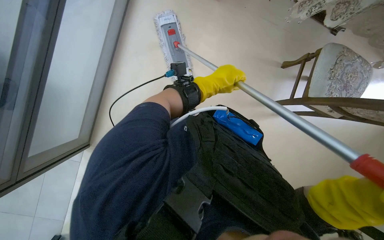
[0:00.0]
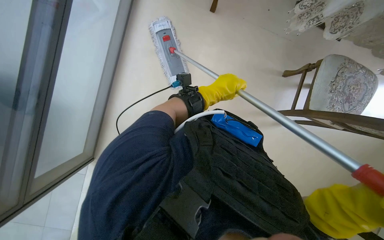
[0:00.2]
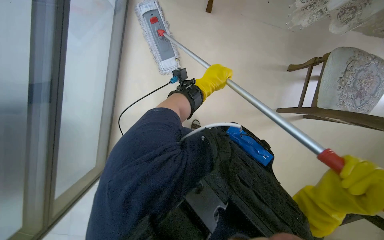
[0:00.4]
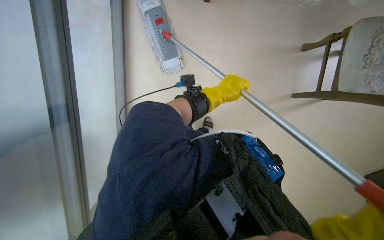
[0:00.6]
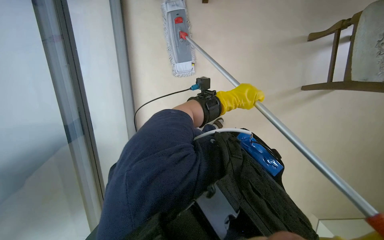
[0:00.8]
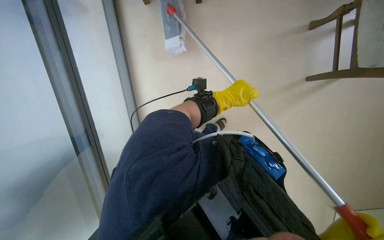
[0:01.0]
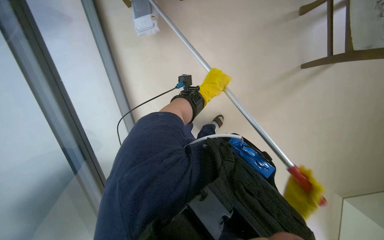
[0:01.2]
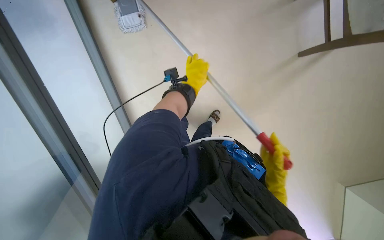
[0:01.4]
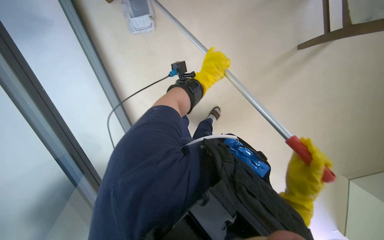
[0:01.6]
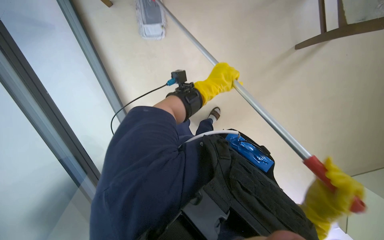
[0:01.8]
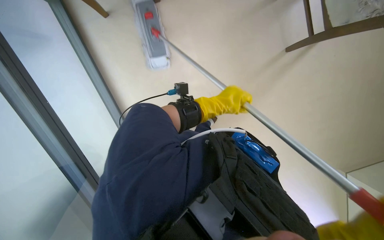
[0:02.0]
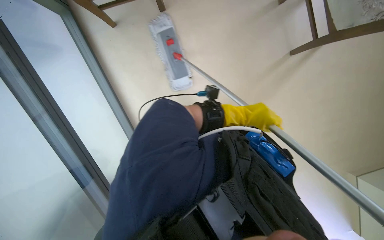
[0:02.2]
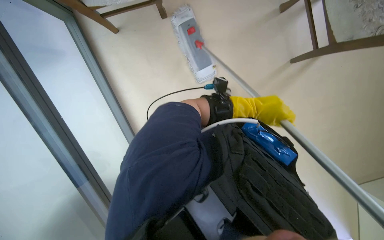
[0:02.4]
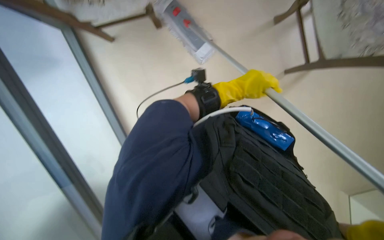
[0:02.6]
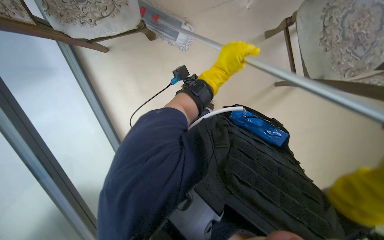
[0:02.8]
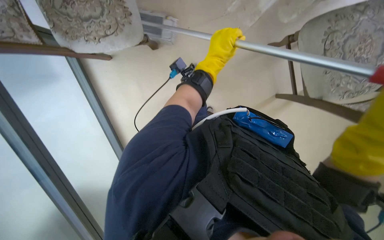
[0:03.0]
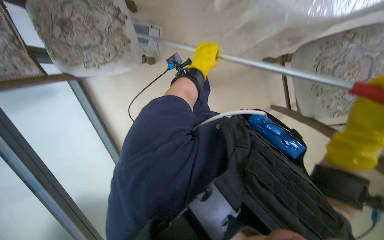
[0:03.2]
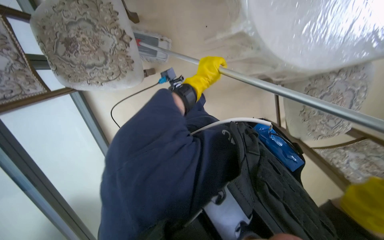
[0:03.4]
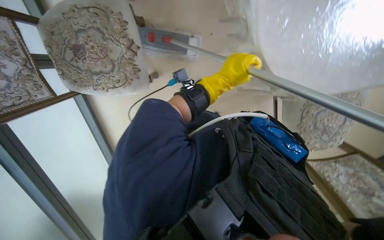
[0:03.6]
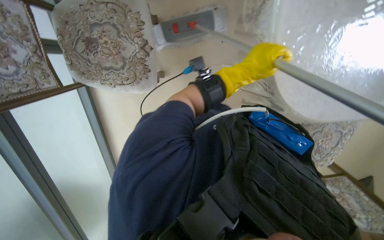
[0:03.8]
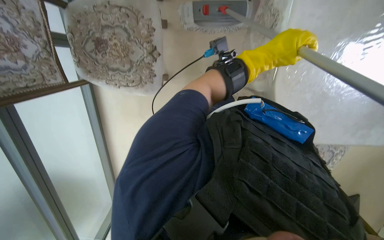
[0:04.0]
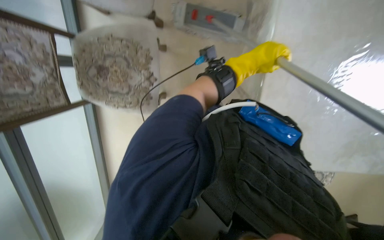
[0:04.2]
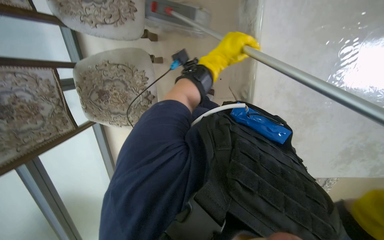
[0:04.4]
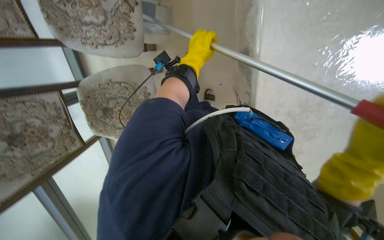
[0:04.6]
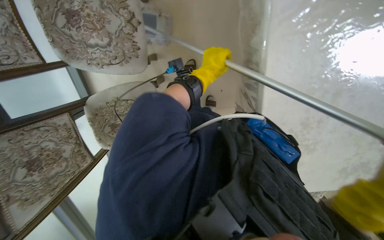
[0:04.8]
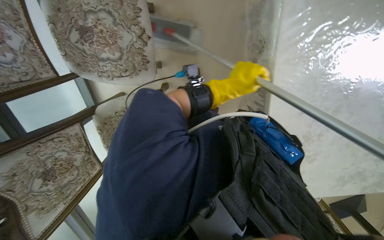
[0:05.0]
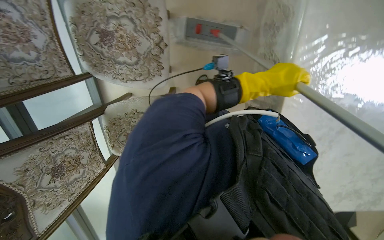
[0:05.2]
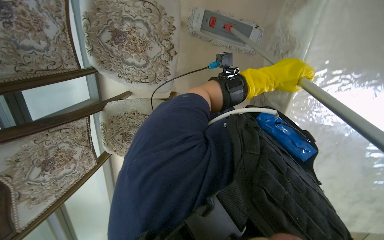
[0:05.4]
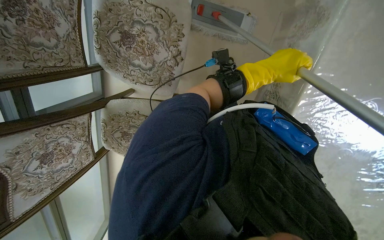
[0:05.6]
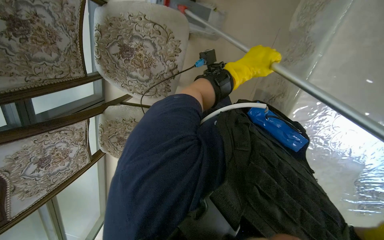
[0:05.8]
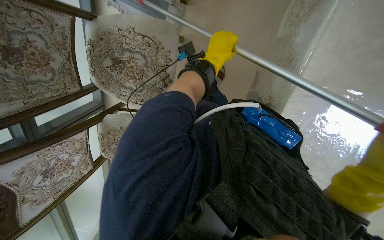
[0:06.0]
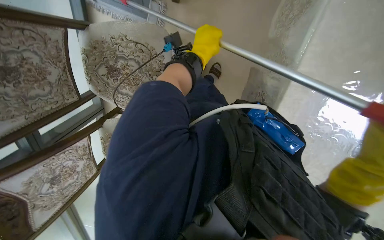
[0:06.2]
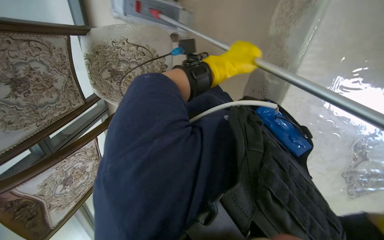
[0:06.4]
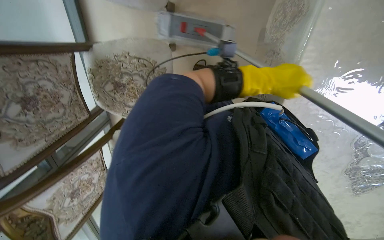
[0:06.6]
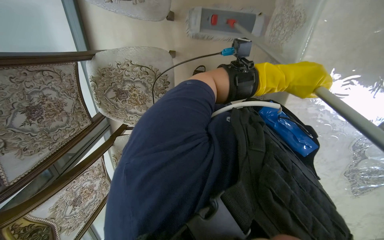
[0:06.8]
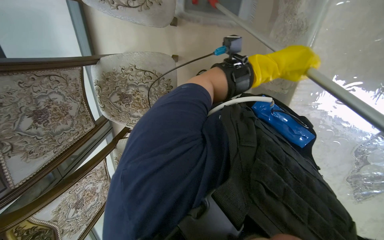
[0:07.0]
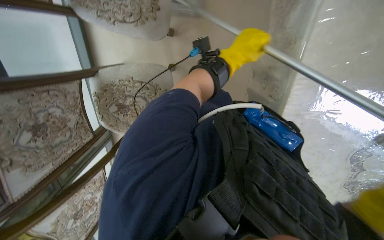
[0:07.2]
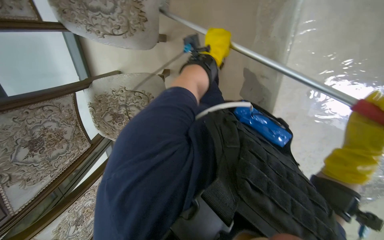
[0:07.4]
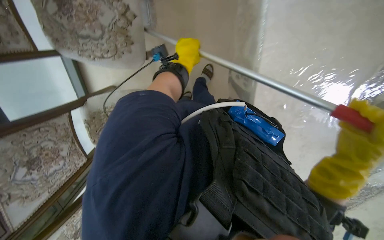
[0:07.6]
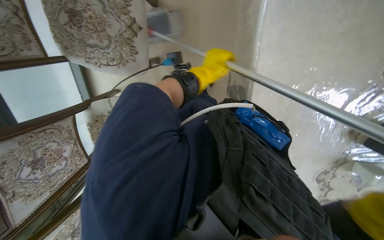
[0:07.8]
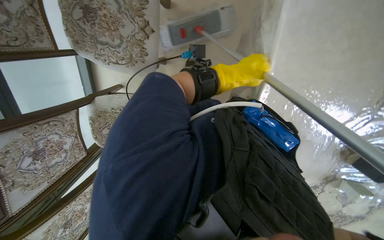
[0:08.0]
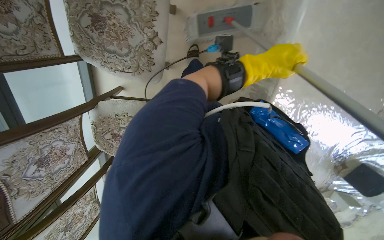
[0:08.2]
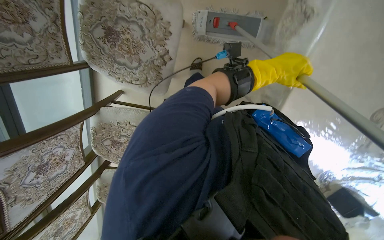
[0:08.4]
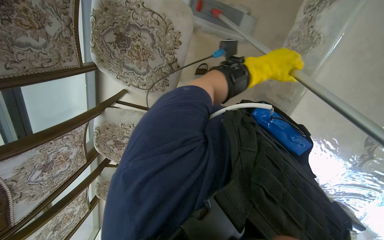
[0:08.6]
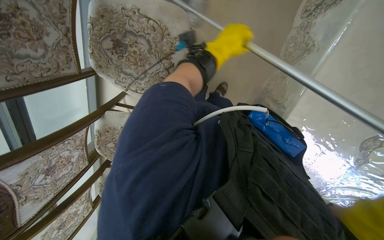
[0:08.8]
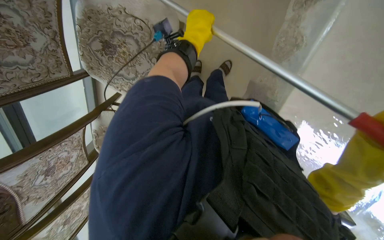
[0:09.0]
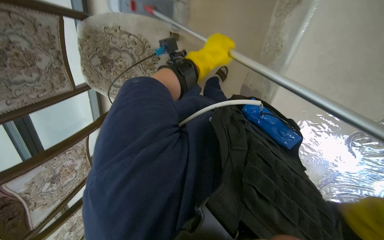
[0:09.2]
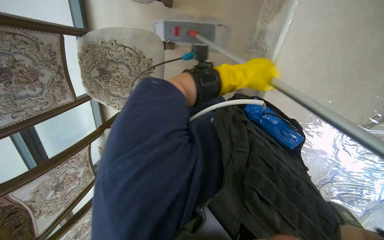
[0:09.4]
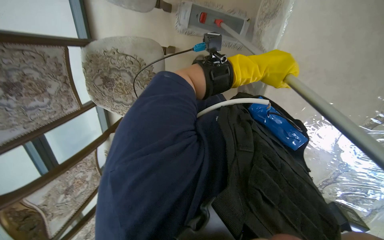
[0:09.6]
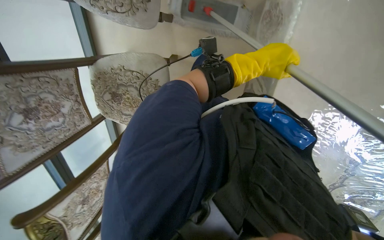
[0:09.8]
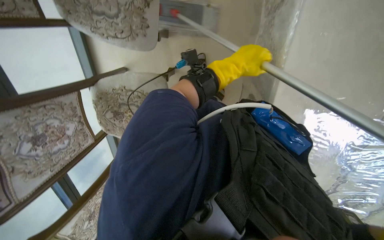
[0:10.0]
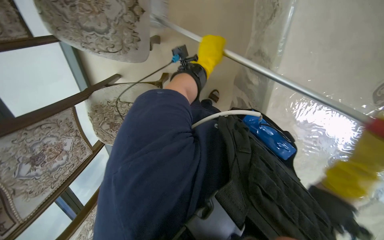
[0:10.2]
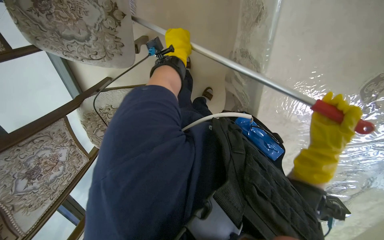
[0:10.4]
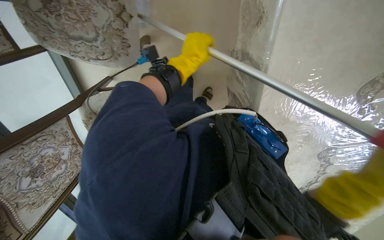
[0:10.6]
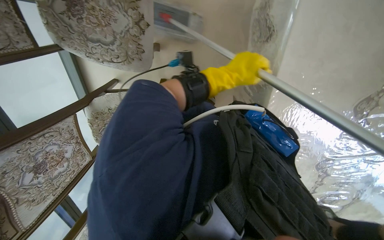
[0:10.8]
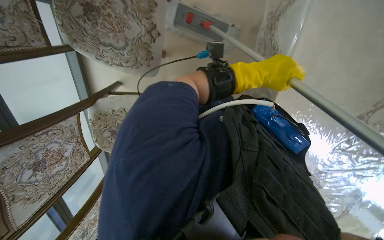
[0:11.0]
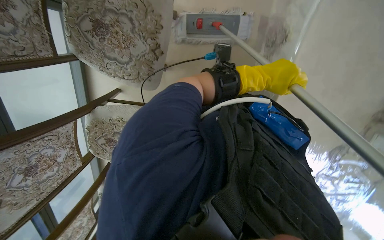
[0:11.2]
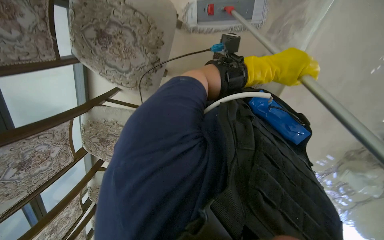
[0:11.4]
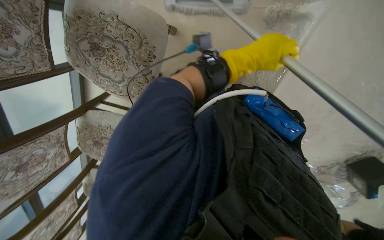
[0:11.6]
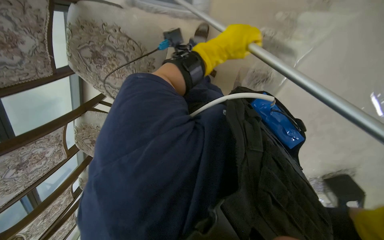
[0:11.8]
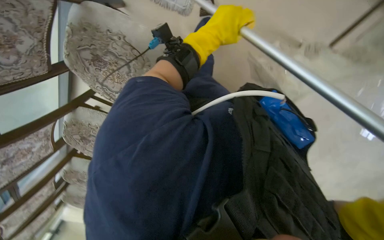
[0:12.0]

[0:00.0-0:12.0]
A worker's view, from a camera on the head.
Job: mopping floor.
The whole recording: Mopping the floor. The worker mops the floor with a mop, periodically dipping it into a bucket on a cleaning cart.
0.0 to 1.6 s: The view tips downward by roughly 15 degrees. The left hand goes about 20 cm up the picture, and goes to the right and returns, approximately 10 cm each way.
1.6 to 3.0 s: The wearer looks approximately 15 degrees further upward. The left hand travels to the right and back again, approximately 10 cm each way.
3.0 to 4.4 s: The wearer moves about 50 cm.
4.4 to 6.0 s: The camera travels approximately 50 cm.
6.0 to 7.6 s: The left hand reaches approximately 20 cm to the right, then returns.
7.6 to 9.0 s: The left hand moves up the picture and nearer to the camera, approximately 40 cm, and goes to the right and returns, roughly 15 cm each way.
9.0 to 10.4 s: The left hand reaches some 30 cm to the right, then returns.
10.4 to 12.0 s: The camera is carried about 50 cm. The camera is aimed about 15 degrees further to the right. The scene rotates clockwise by roughly 30 degrees.

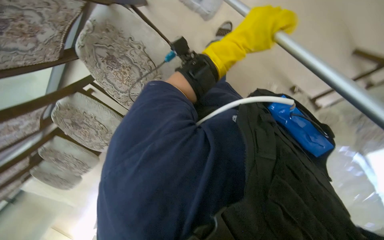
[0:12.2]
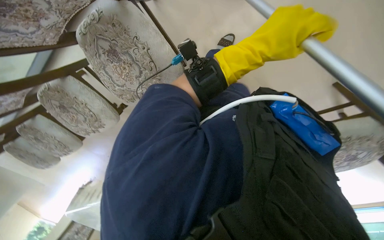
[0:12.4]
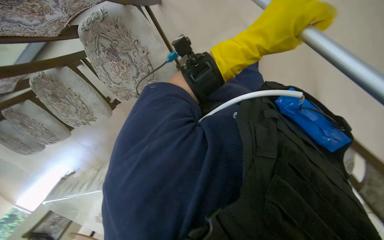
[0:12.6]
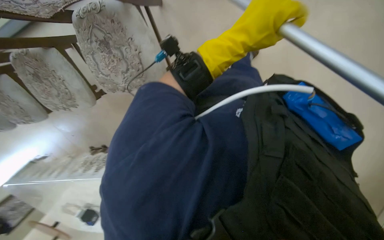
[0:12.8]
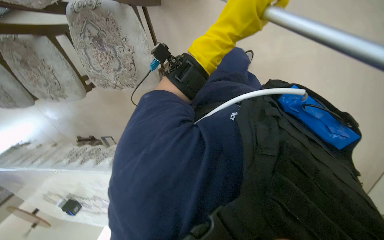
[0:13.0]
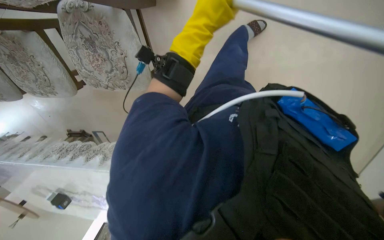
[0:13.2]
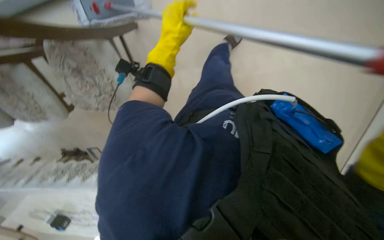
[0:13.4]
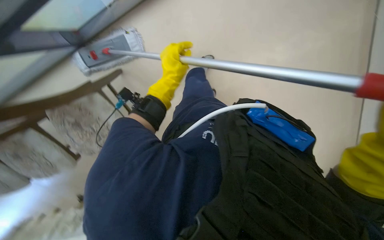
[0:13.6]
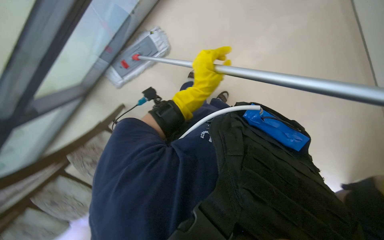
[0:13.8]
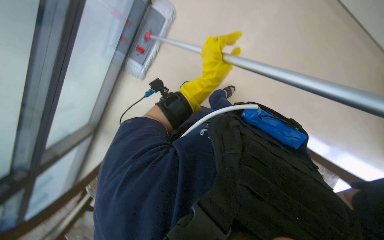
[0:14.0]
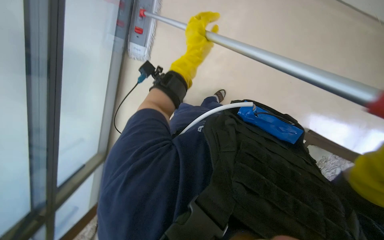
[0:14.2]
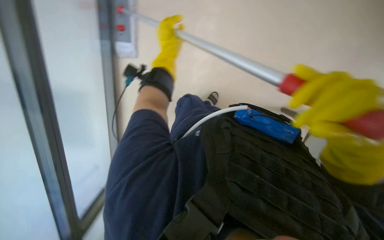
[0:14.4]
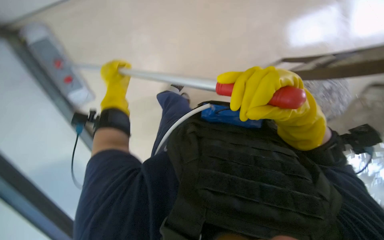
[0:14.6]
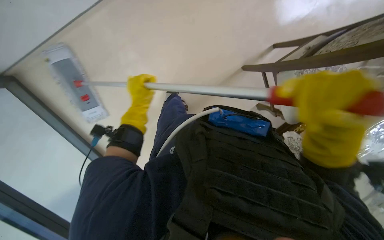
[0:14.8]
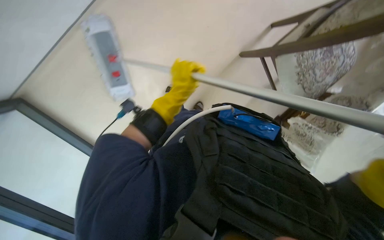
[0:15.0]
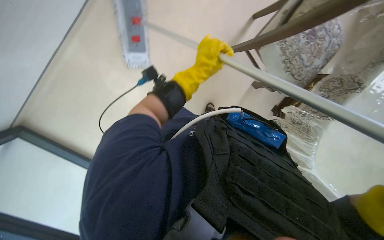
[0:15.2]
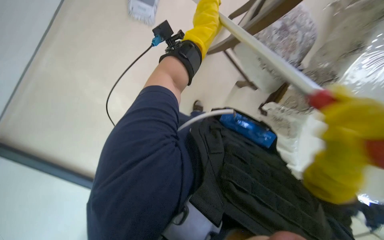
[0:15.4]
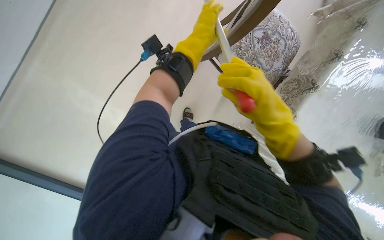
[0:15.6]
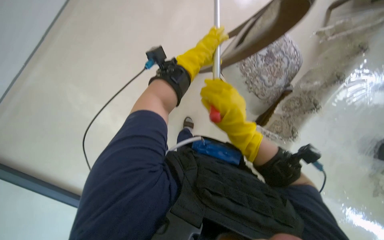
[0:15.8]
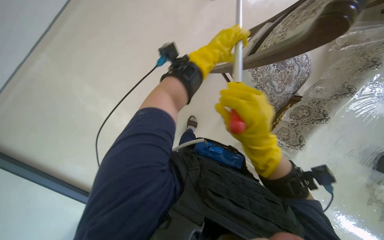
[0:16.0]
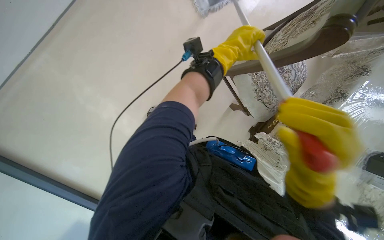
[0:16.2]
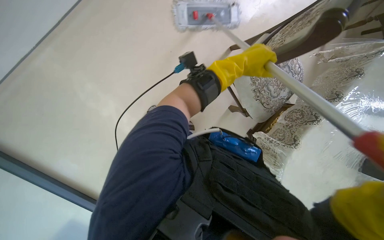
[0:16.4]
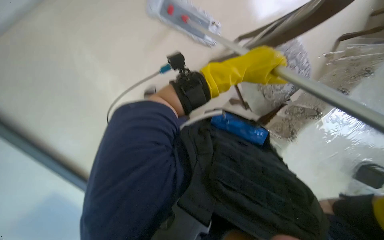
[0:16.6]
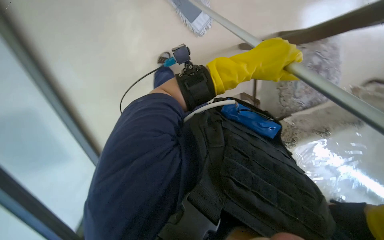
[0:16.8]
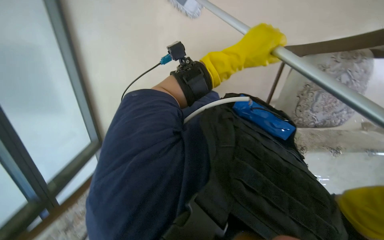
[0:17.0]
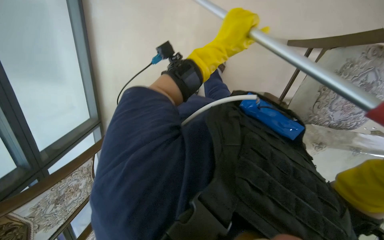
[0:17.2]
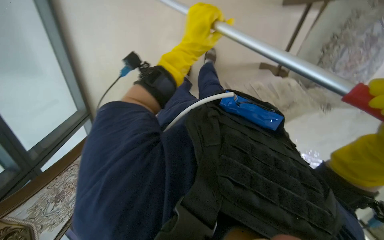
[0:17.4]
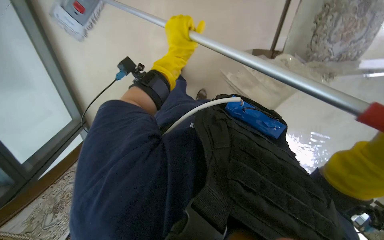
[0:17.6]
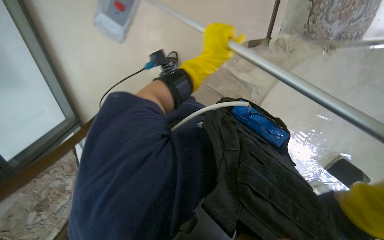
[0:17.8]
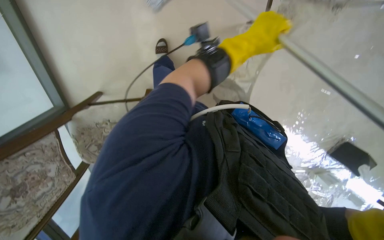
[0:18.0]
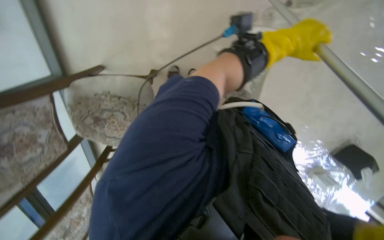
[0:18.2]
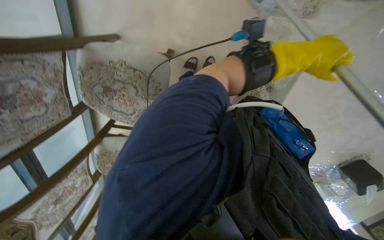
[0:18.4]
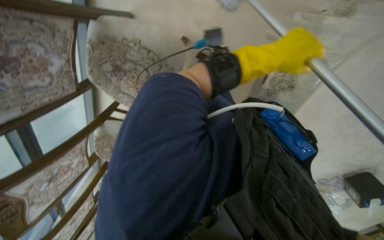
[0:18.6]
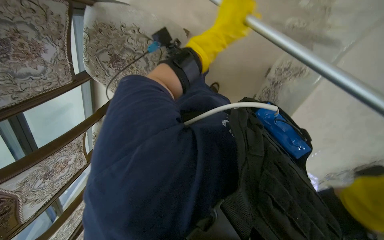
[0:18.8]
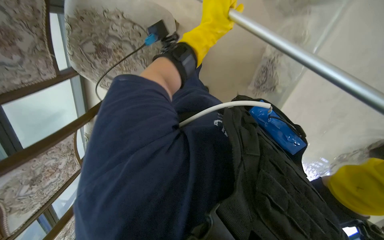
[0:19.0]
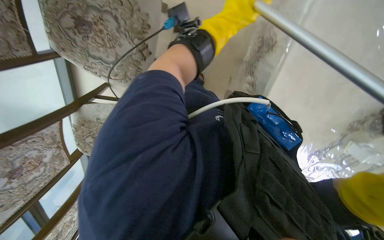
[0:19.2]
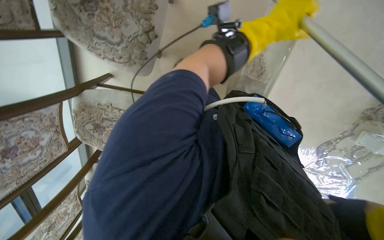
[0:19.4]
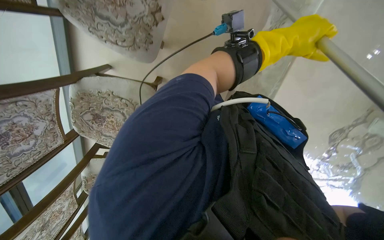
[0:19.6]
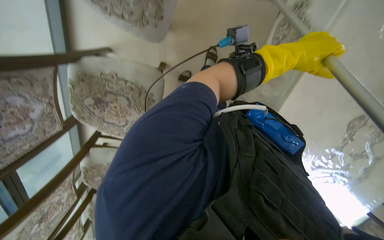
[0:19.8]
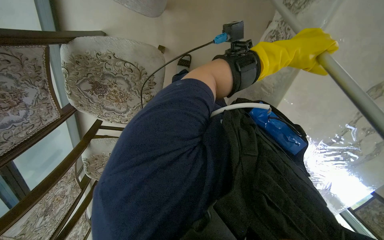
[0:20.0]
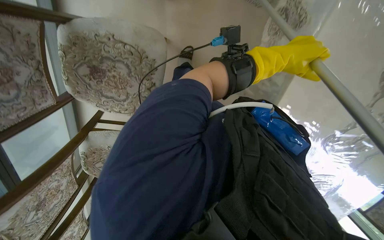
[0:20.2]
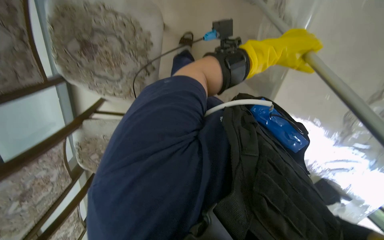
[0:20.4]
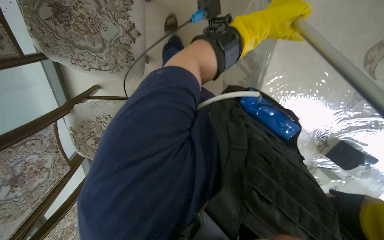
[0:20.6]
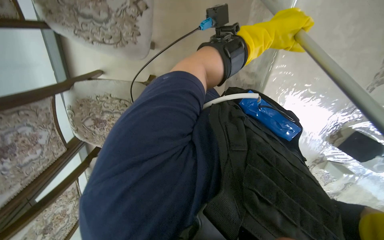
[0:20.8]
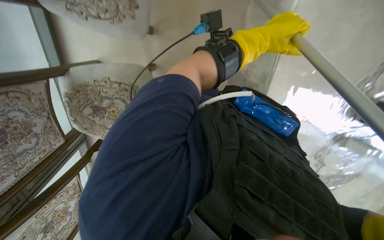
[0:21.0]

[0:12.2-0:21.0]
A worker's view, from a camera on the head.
Job: mopping floor.
The whole recording: Mopping the floor. The worker mops the floor with a mop, periodically dipping it into a bucket on a cleaning cart.
12.2 to 13.6 s: The camera travels roughly 50 cm. The view swings roughly 20 degrees to the right.
13.6 to 15.2 s: The left hand moves left and right over roughly 30 cm, changing direction 2 times.
15.2 to 16.6 s: The left hand moves nearer to the camera, about 10 cm.
16.6 to 18.0 s: The left hand goes approximately 15 cm farther from the camera, and travels to the left and back again, some 10 cm each way.
18.0 to 19.6 s: The wearer's head swings some 20 degrees to the left. The left hand goes left and right, roughly 30 cm each way, reversing 2 times.
19.6 to 21.0 s: The head travels roughly 70 cm.
